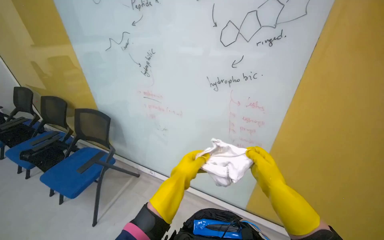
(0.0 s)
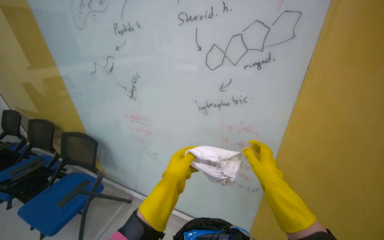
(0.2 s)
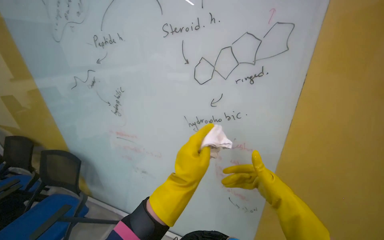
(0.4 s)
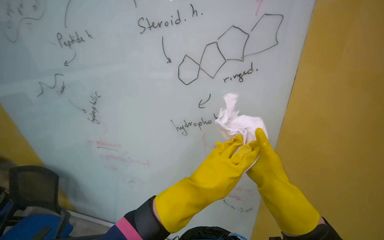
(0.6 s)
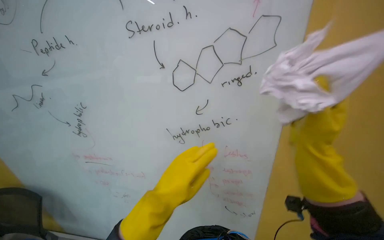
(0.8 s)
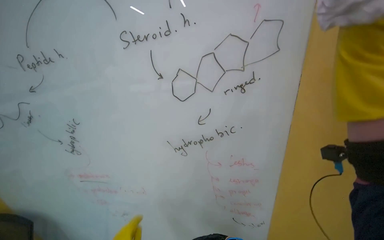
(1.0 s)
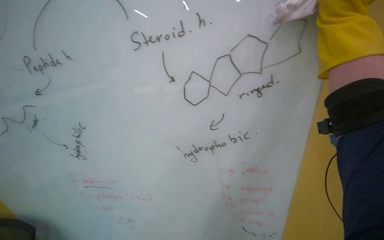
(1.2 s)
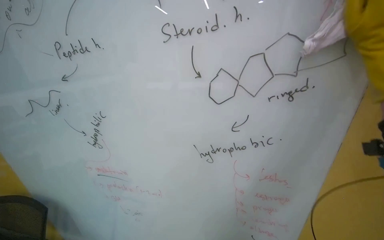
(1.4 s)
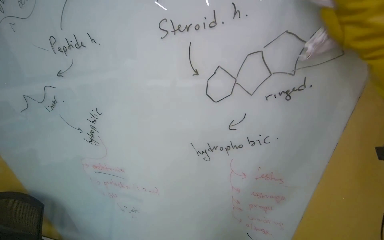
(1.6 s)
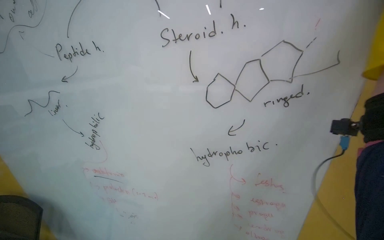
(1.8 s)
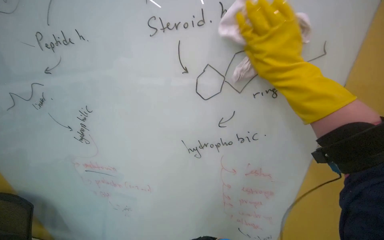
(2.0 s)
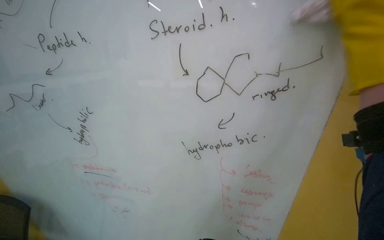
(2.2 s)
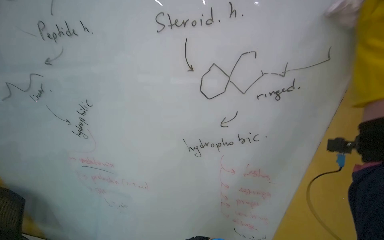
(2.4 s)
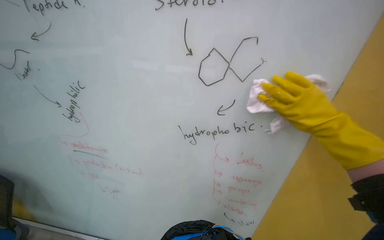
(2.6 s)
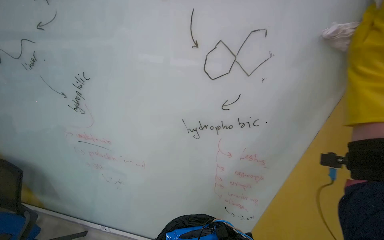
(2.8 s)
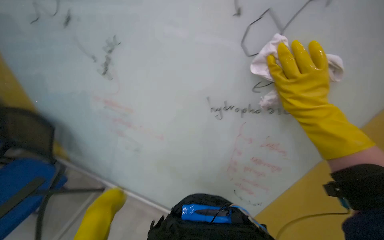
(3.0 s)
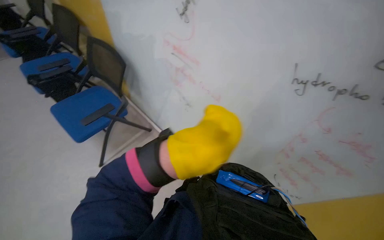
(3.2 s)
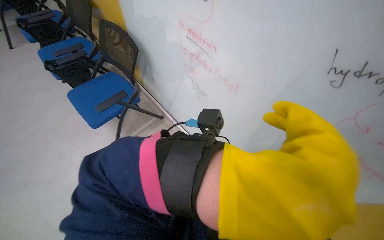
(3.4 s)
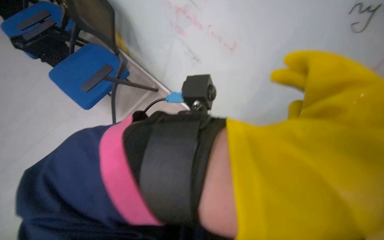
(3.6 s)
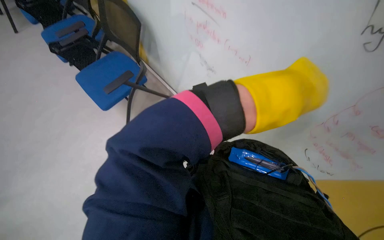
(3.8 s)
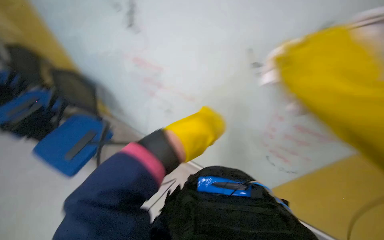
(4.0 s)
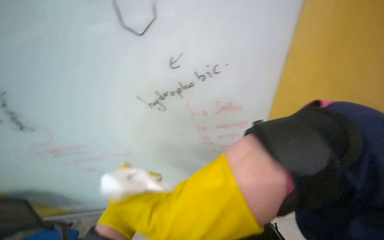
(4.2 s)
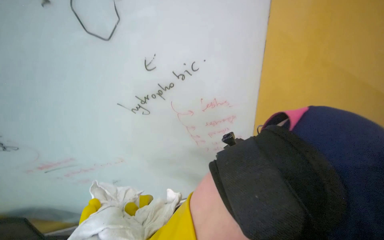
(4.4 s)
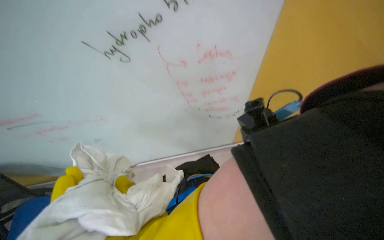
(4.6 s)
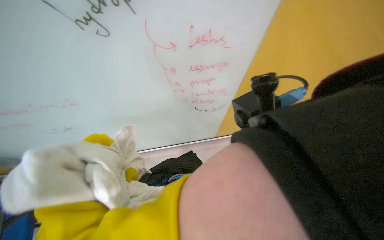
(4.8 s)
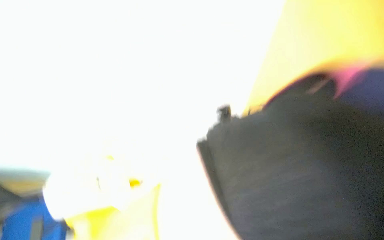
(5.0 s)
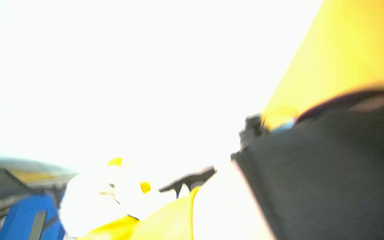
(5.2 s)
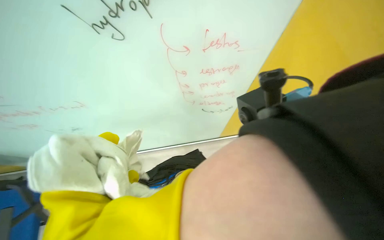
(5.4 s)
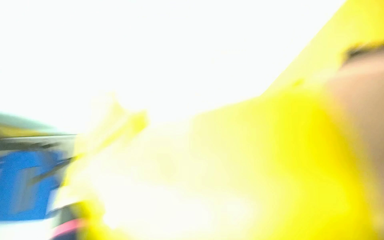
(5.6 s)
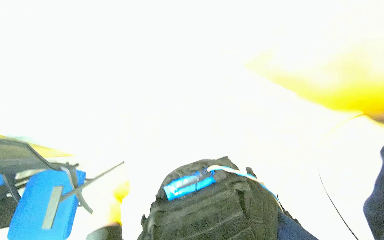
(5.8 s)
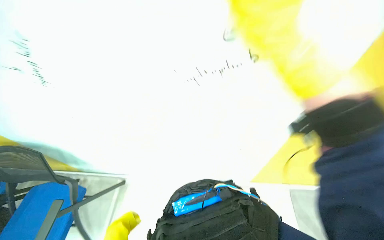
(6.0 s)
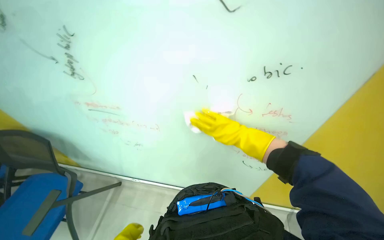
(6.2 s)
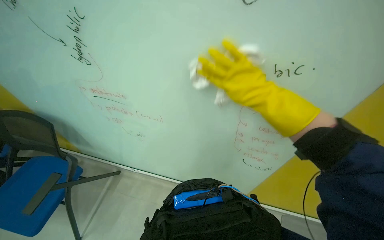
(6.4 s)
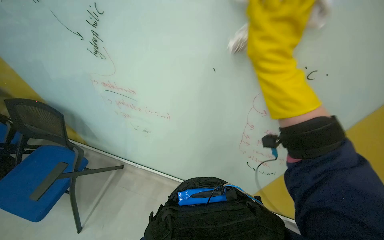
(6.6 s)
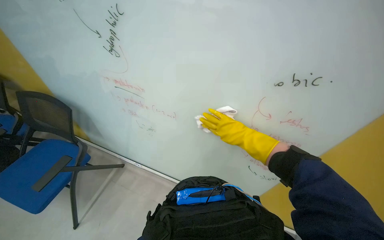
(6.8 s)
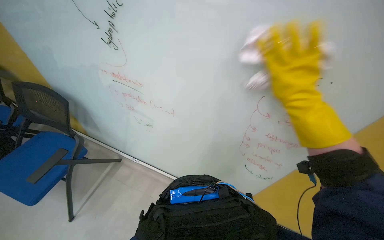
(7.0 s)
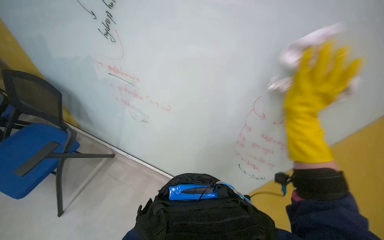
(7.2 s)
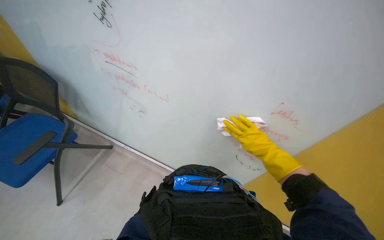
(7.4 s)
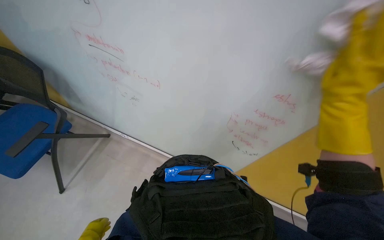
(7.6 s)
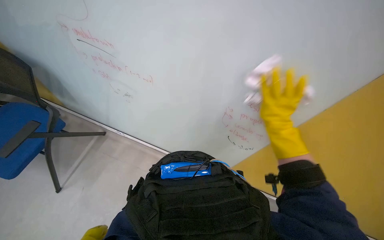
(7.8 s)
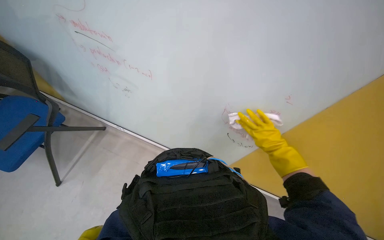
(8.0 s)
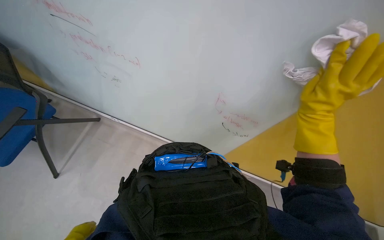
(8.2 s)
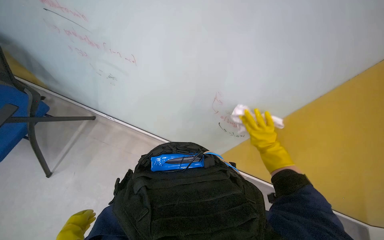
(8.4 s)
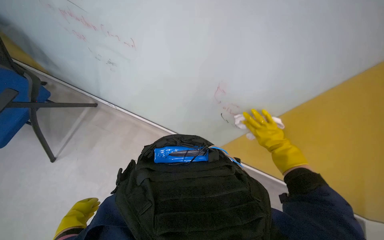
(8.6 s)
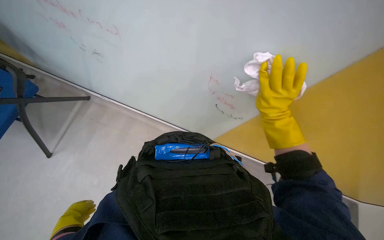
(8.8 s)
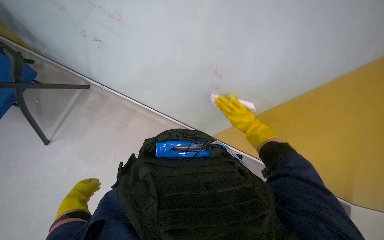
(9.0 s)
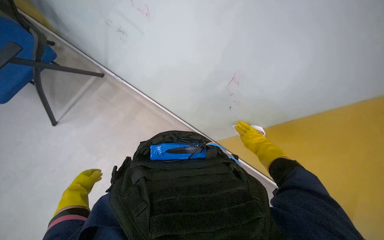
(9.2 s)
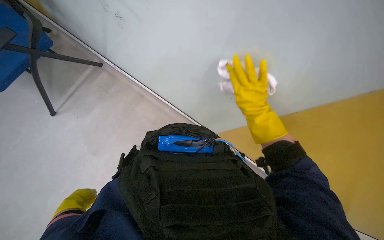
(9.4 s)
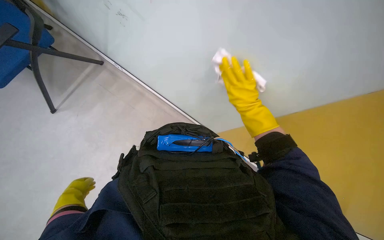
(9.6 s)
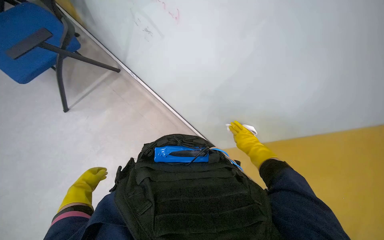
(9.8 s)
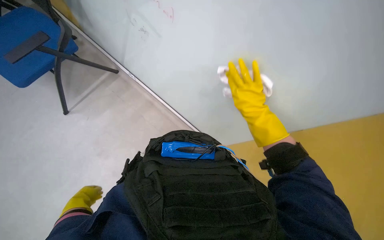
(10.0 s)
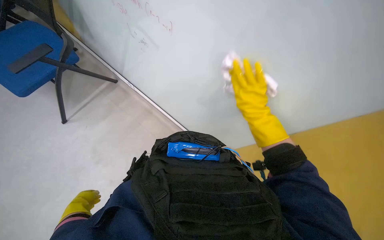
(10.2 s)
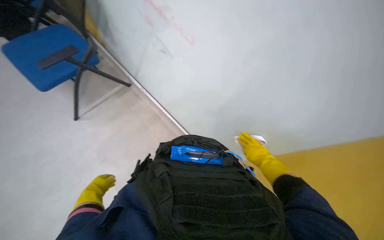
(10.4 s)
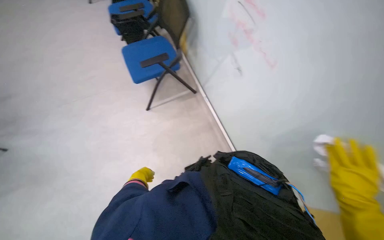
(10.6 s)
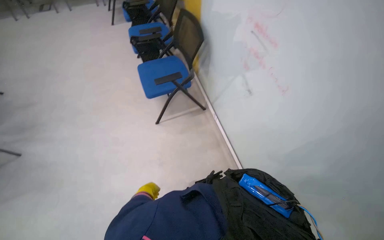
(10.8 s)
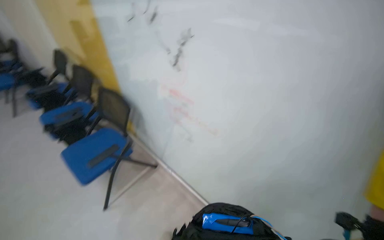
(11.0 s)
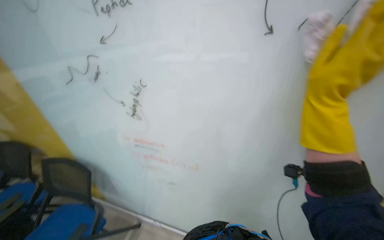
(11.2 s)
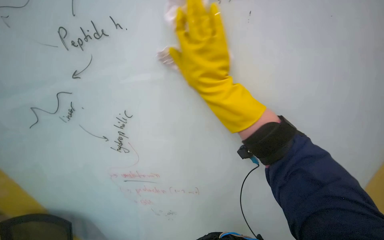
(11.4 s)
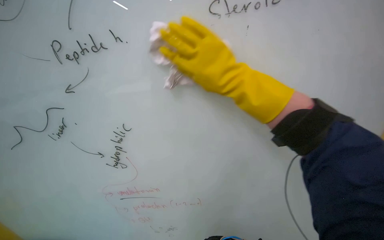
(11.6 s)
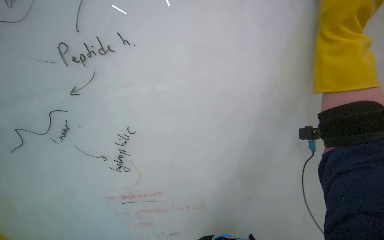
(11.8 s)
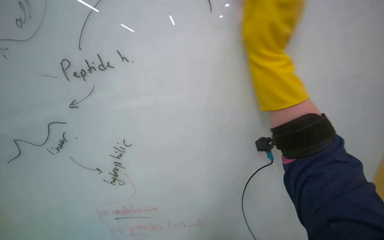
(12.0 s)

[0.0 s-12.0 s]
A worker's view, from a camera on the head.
Job: wiping surfaces.
The whole recording: Wiping whiteboard. The worker wipes the whiteboard clean with a white cloth.
0.0 to 1.6 s: The camera is carried some 40 cm.
1.6 to 3.0 s: The wearer looks about 10 degrees further downward.
3.0 to 4.4 s: The scene rotates counterclockwise by some 35 degrees.
7.6 to 9.0 s: The view tilts roughly 20 degrees downward.
9.0 to 10.4 s: The left hand swings nearer and farther, approximately 15 cm each way, with 3 reversals, while the right hand goes nearer and farther, about 25 cm each way, reversing 4 times.
10.4 to 12.0 s: The wearer's head swings roughly 45 degrees to the right. The view tips upward by about 55 degrees.

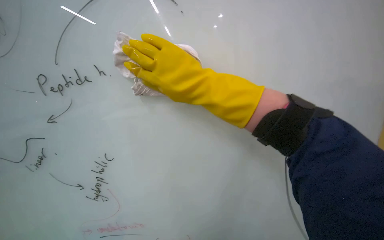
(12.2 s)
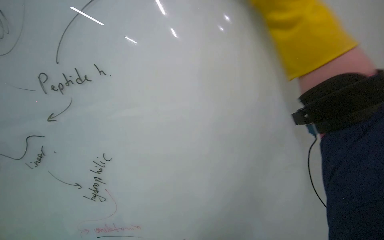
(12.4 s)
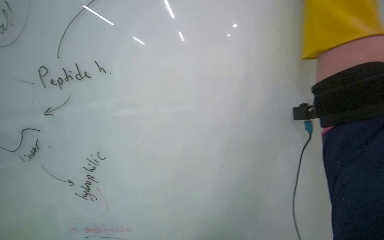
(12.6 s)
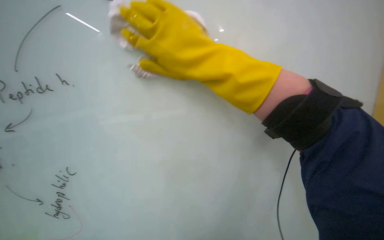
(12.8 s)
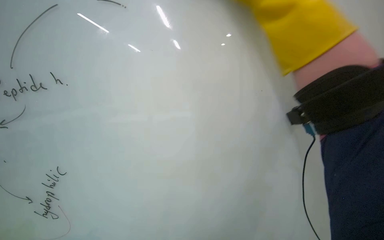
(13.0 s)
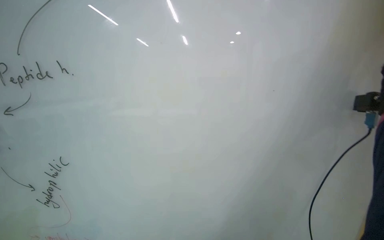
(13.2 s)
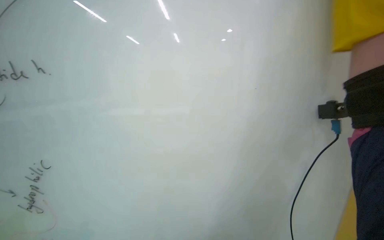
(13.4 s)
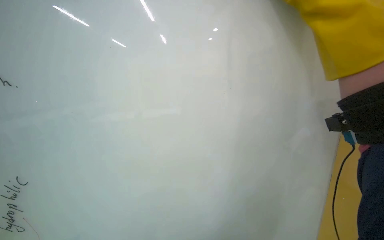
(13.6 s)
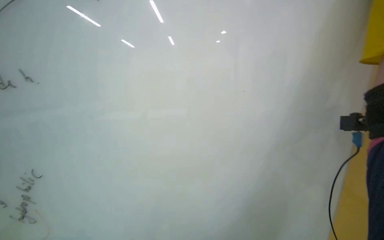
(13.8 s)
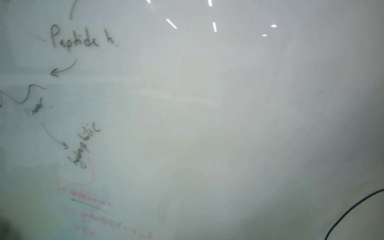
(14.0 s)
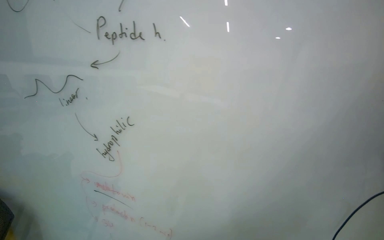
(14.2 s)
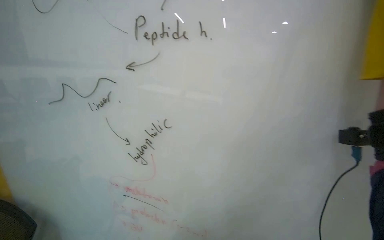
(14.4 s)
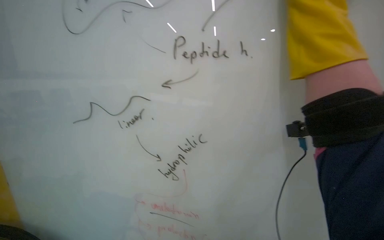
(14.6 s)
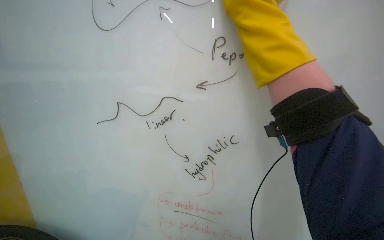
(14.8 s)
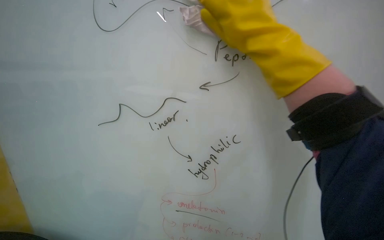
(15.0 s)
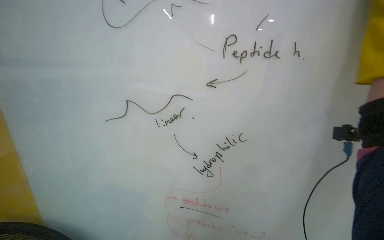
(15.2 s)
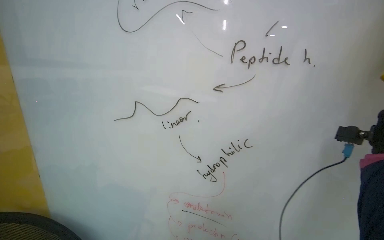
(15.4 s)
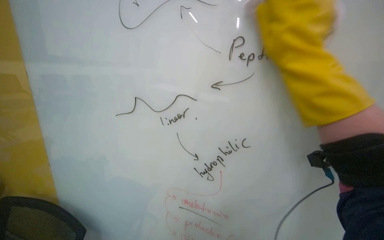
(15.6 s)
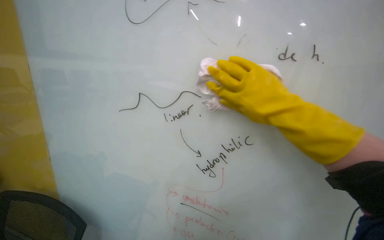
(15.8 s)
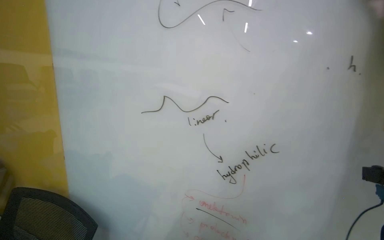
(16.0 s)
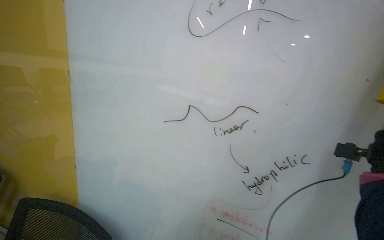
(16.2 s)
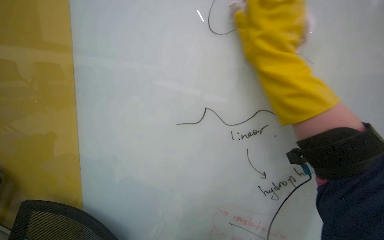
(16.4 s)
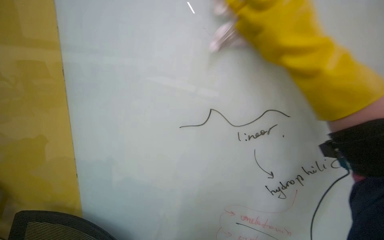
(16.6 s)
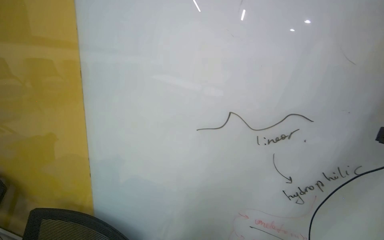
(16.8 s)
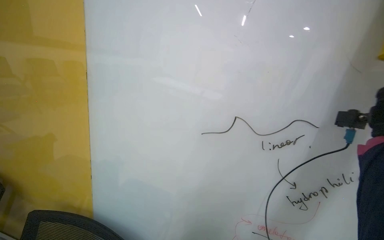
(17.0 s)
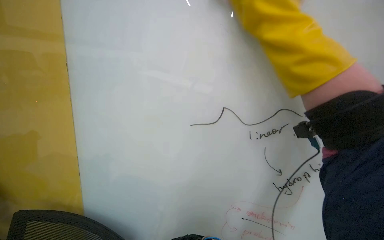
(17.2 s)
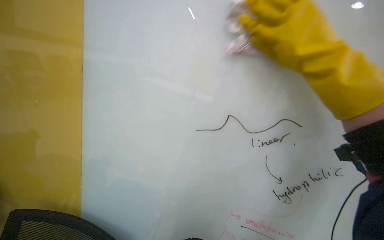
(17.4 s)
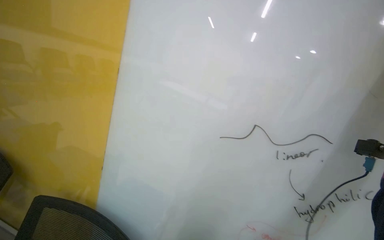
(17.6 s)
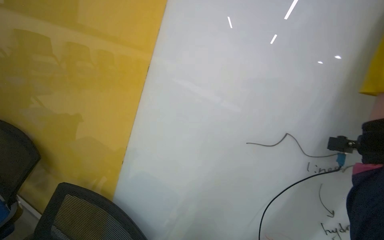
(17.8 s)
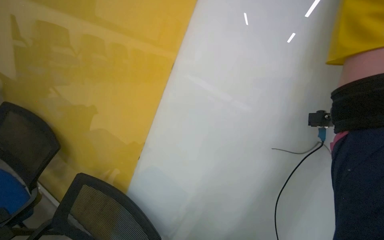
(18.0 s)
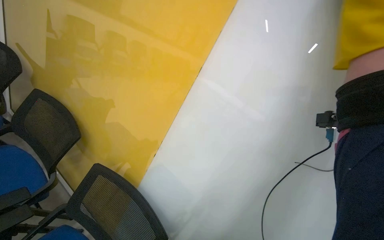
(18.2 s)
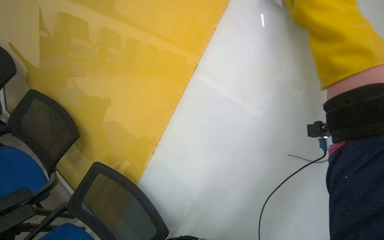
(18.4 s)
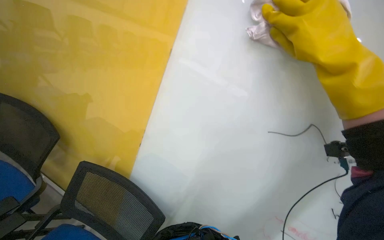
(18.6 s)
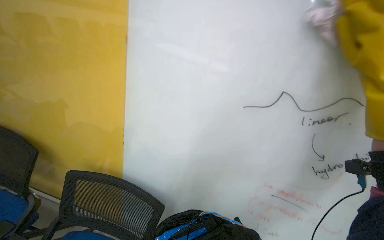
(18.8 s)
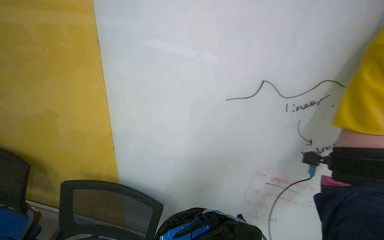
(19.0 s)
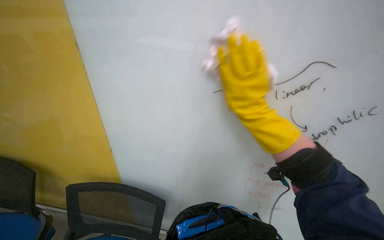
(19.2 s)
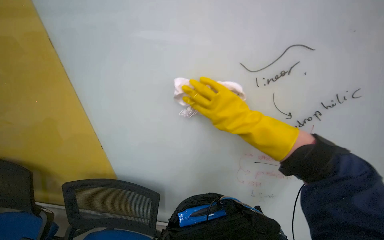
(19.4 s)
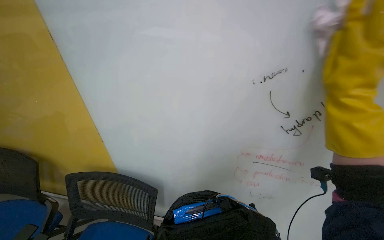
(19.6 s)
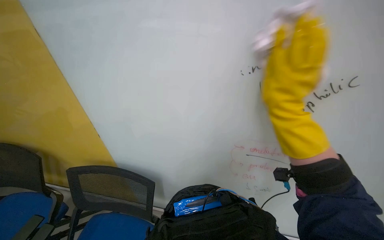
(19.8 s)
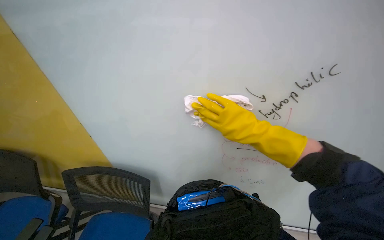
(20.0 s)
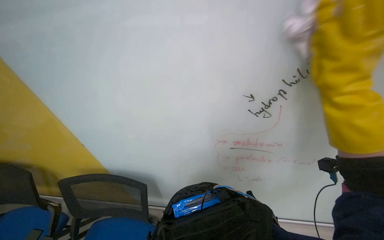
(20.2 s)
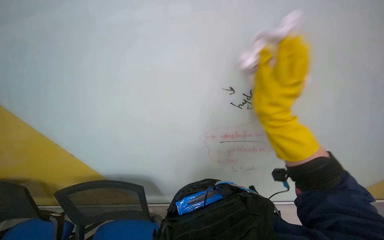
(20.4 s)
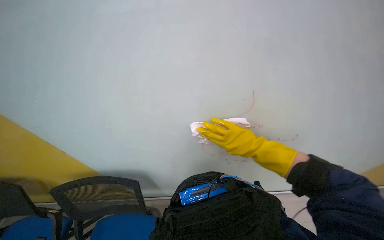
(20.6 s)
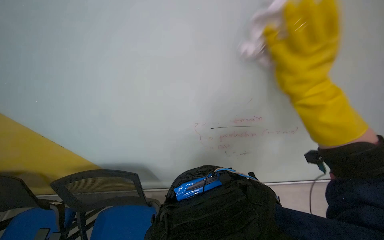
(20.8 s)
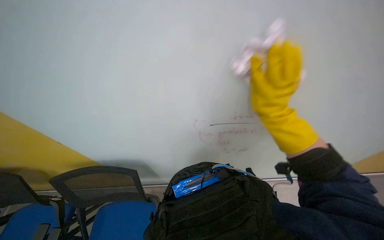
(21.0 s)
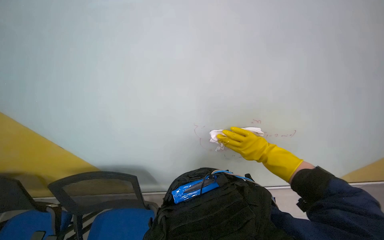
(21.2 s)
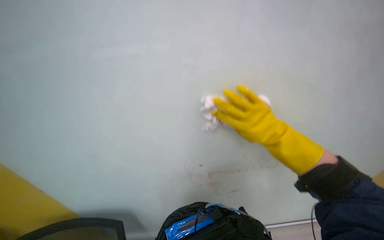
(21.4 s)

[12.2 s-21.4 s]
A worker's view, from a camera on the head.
Job: wiping surfaces.
The whole recording: Wiping whiteboard. The worker wipes the whiteboard clean with a white cloth.
13.8 to 15.2 s: The camera is carried to the left, some 50 cm.
18.4 to 19.8 s: The wearer looks approximately 20 degrees further downward. Everything in view rotates approximately 30 degrees counterclockwise.
19.8 to 21.4 s: The right hand heads down the picture, covering about 10 cm, and reaches roughly 15 cm farther from the camera, then returns.
